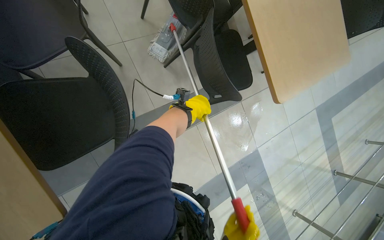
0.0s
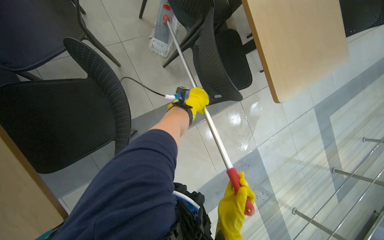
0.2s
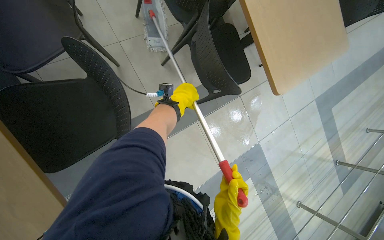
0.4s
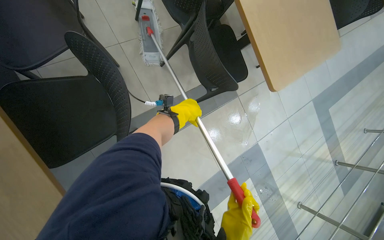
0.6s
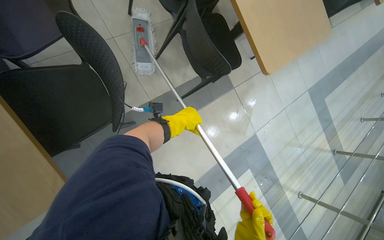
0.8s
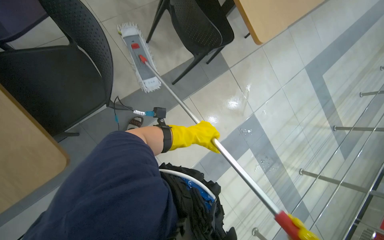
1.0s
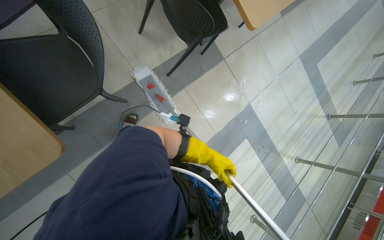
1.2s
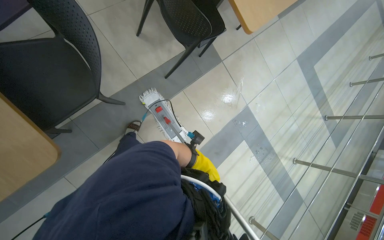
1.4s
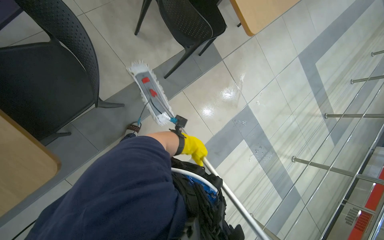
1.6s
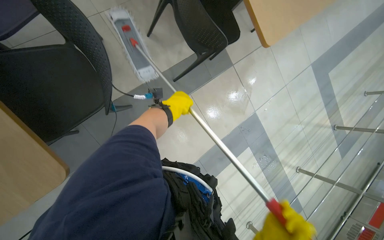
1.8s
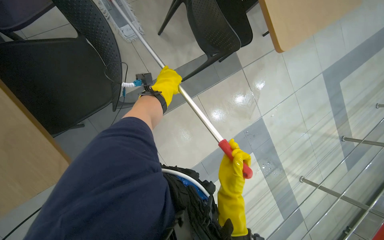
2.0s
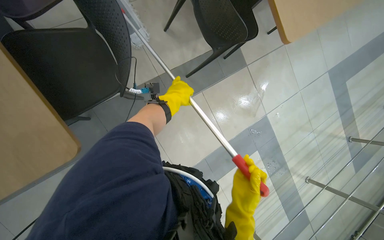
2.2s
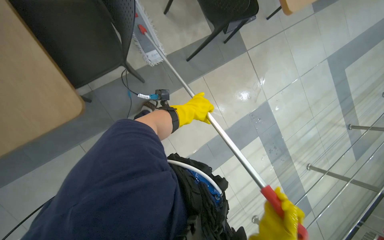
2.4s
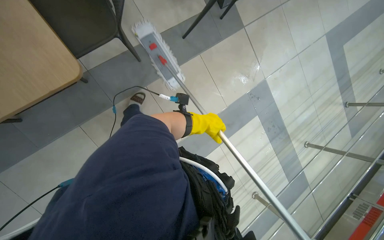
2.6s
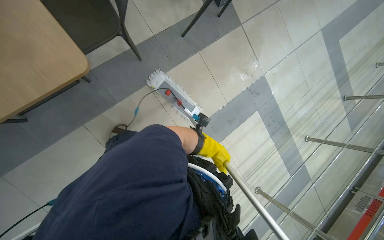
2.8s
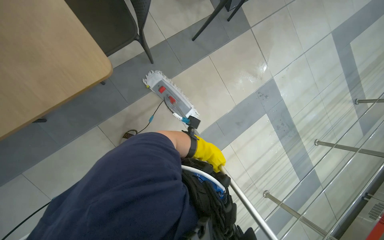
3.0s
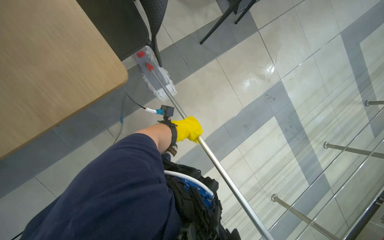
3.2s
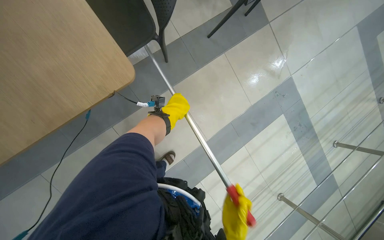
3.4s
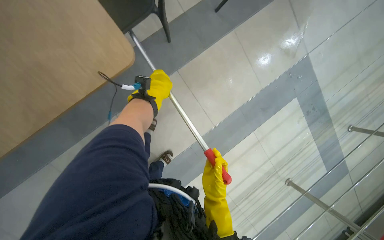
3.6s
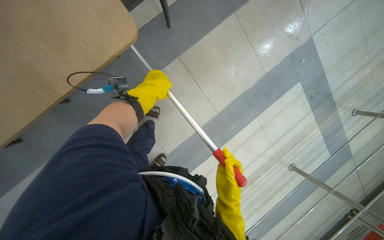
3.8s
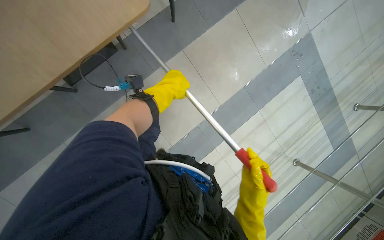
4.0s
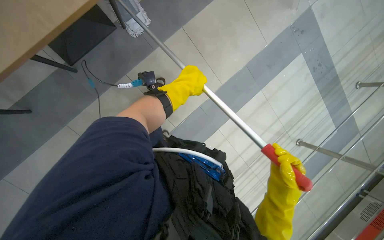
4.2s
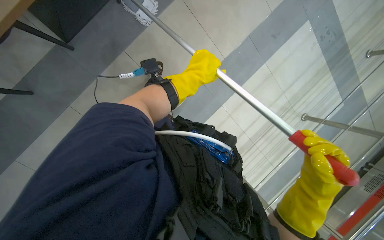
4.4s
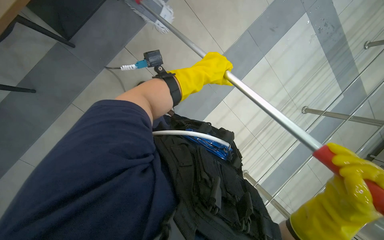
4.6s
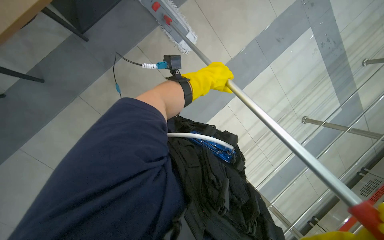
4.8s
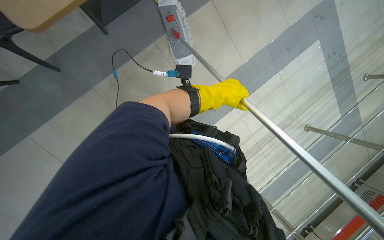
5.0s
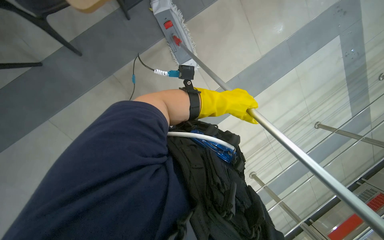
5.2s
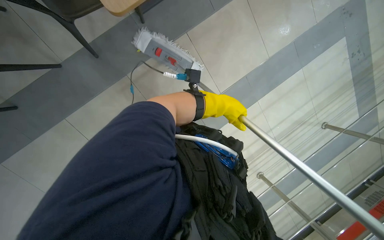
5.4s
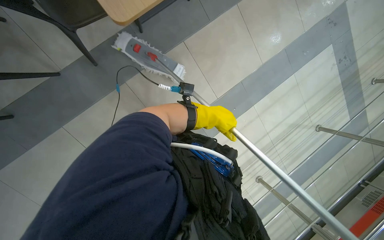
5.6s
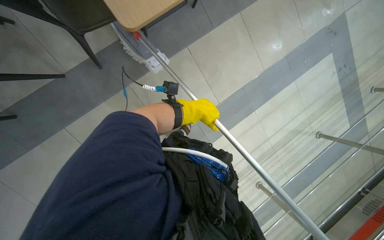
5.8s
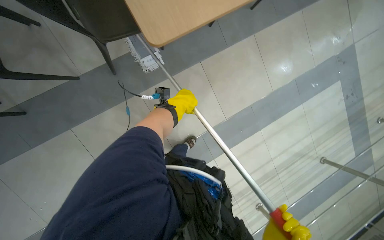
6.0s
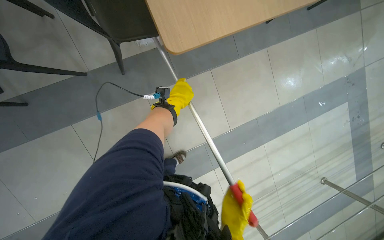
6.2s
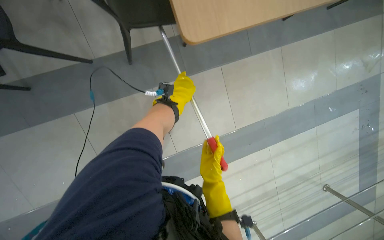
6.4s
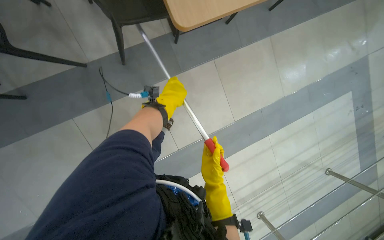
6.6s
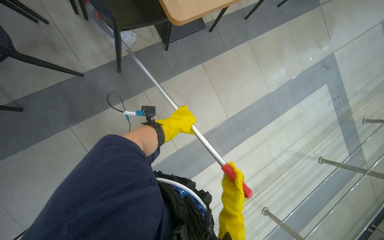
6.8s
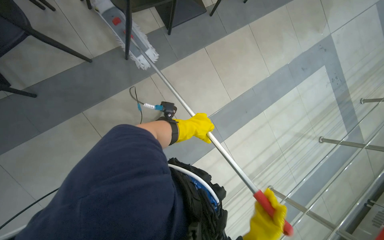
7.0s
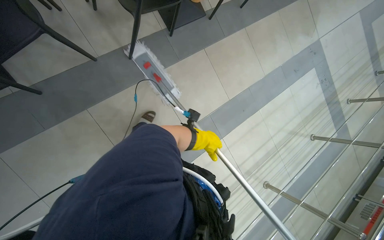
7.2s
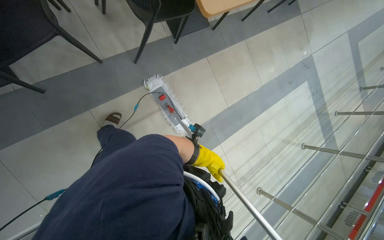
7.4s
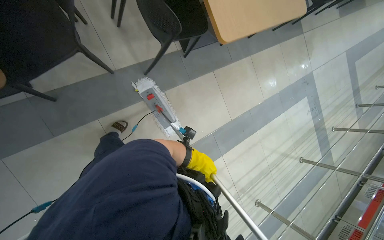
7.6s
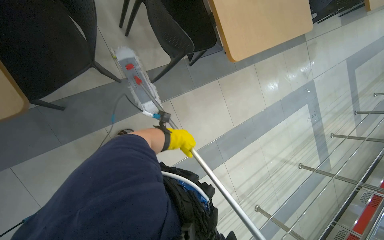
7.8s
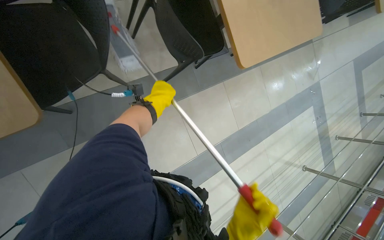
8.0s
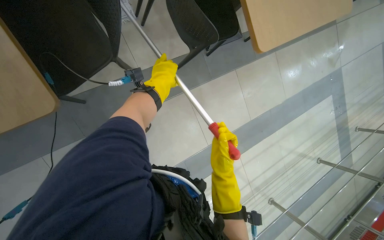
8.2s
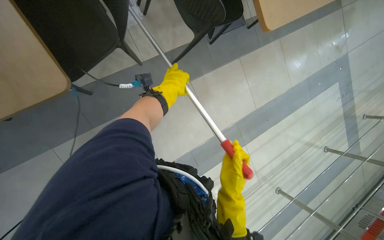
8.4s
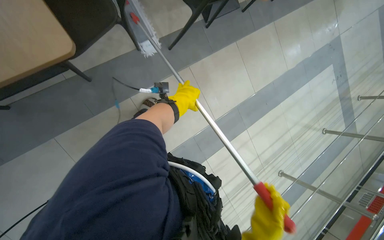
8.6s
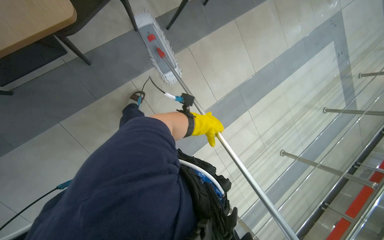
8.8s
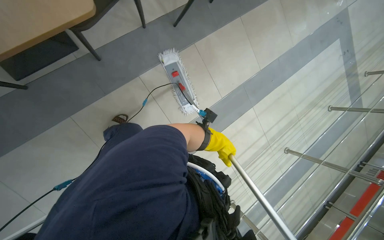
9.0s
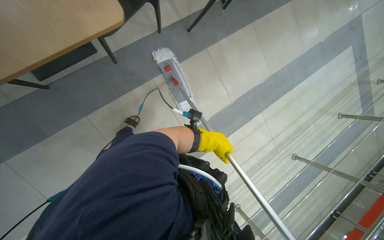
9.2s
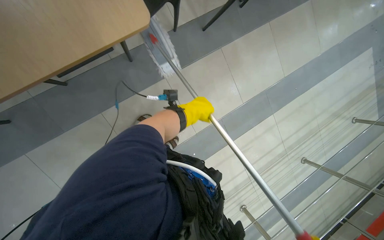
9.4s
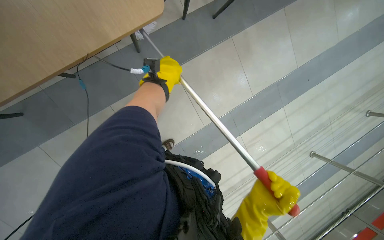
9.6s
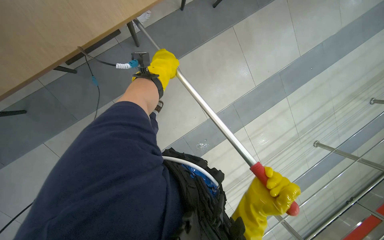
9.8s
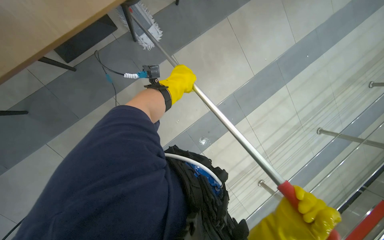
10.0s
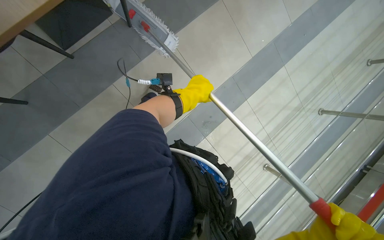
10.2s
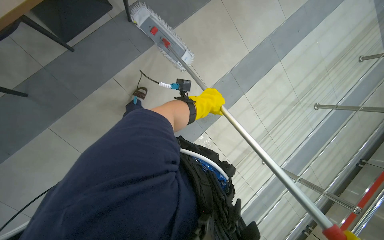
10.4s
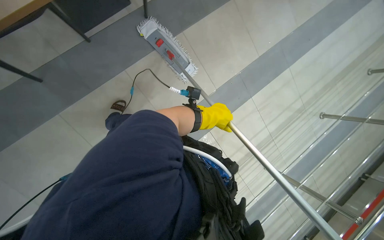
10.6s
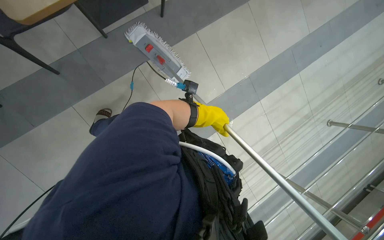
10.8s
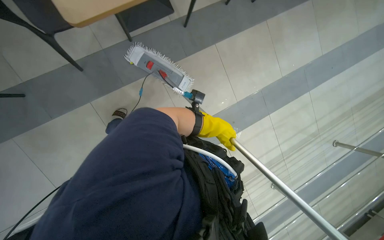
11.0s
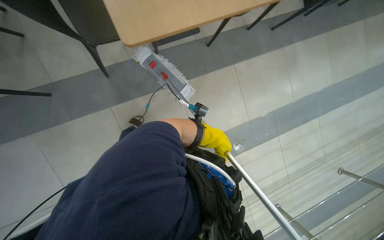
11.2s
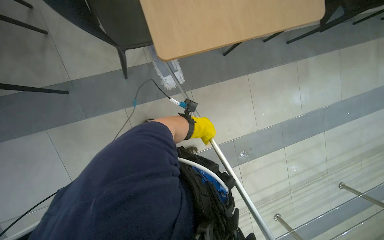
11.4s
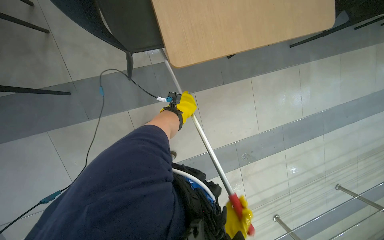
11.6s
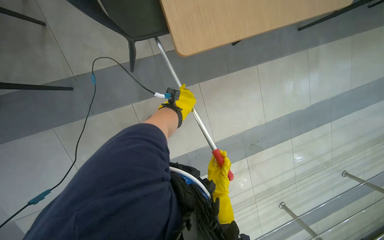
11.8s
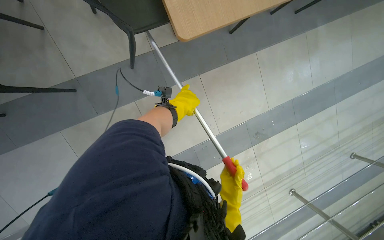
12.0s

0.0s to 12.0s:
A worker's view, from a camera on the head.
Job: mopping floor.
The whole recording: Mopping cafeteria floor. The worker mops the cafeteria floor with a mop and bucket.
0.0s to 1.6s: The left hand heads down the picture, covering roughly 40 cm.
1.6s to 3.0s: The left hand reaches some 25 cm up the picture, then returns.
3.0s to 4.4s: The camera pitches downward, by roughly 15 degrees. The left hand is displaced to the left by approximately 35 cm.
4.4s to 6.0s: The head travels to the left, roughly 50 cm.
6.0s to 7.6s: The camera travels about 50 cm.
7.6s to 9.0s: The left hand reaches about 35 cm up the picture, then returns.
9.0s to 10.4s: The view tips downward by roughly 15 degrees. The left hand shifts roughly 30 cm to the left and up the picture.

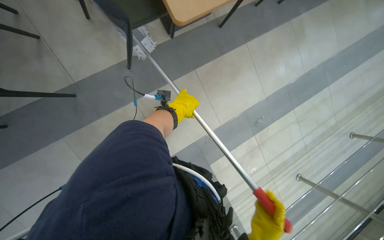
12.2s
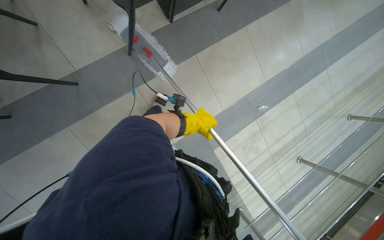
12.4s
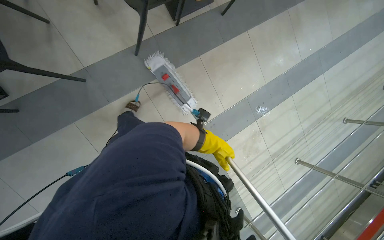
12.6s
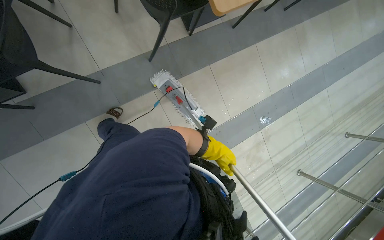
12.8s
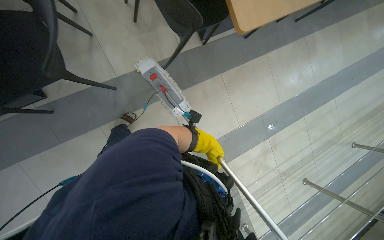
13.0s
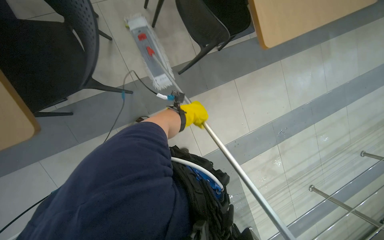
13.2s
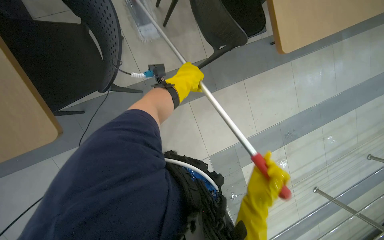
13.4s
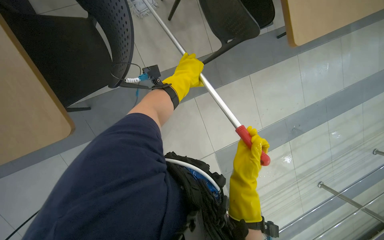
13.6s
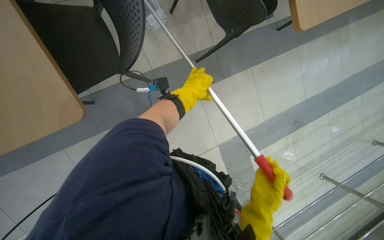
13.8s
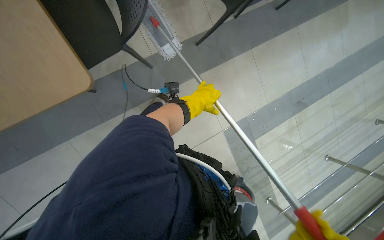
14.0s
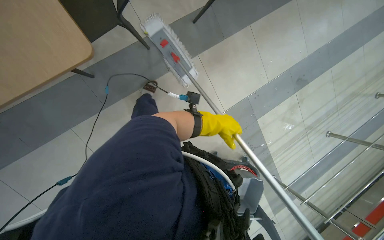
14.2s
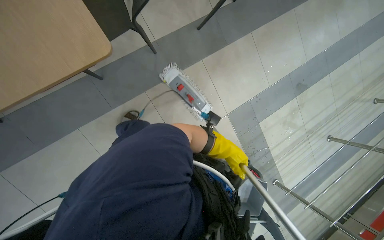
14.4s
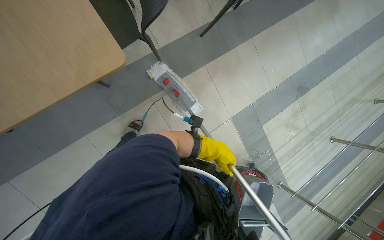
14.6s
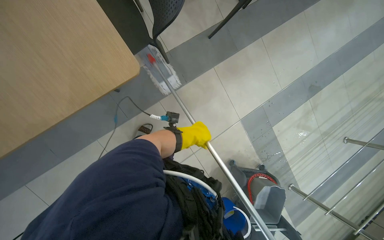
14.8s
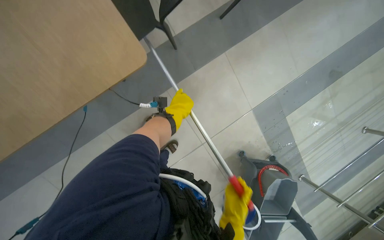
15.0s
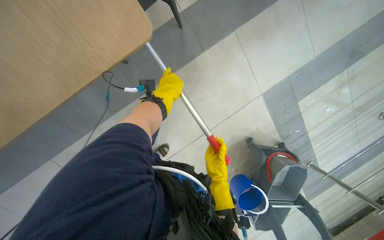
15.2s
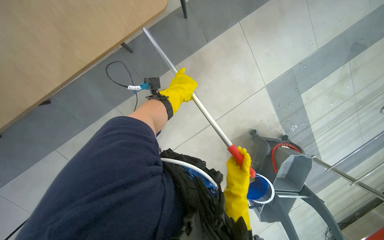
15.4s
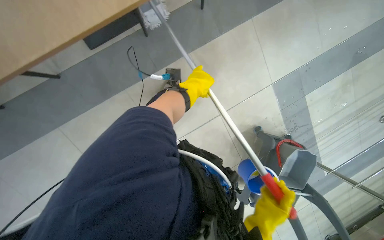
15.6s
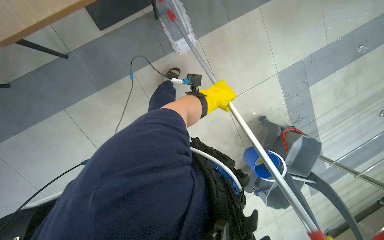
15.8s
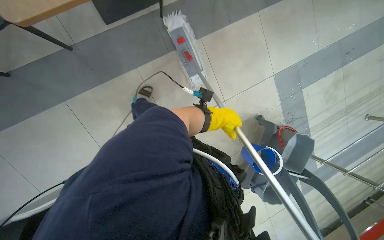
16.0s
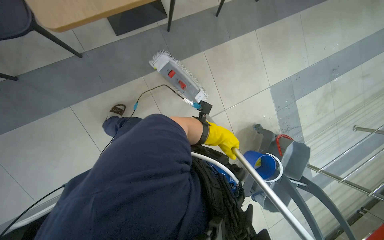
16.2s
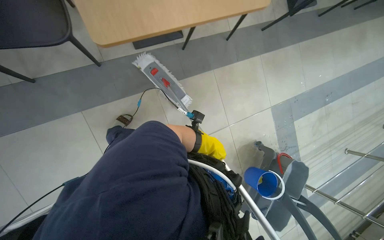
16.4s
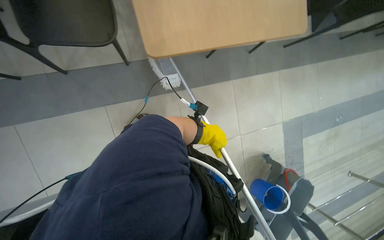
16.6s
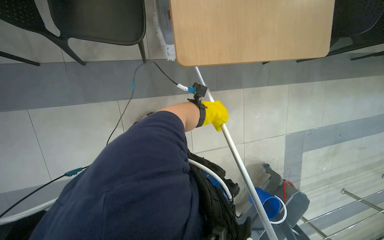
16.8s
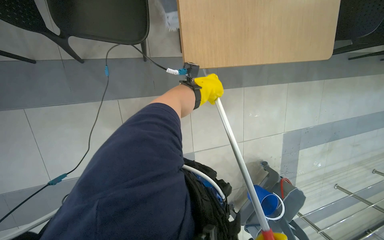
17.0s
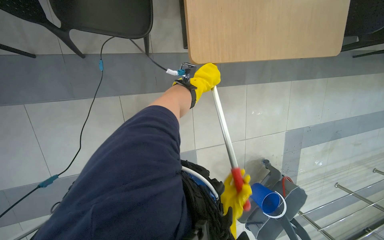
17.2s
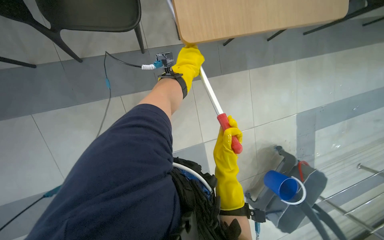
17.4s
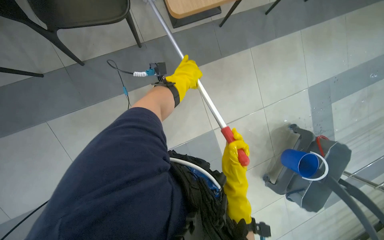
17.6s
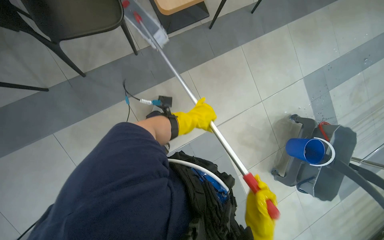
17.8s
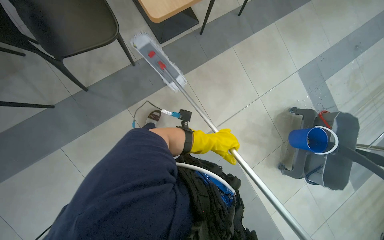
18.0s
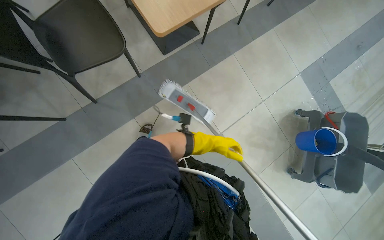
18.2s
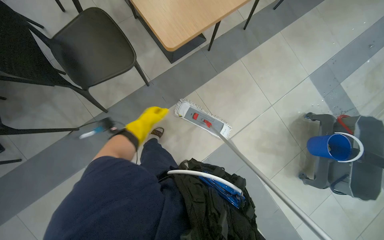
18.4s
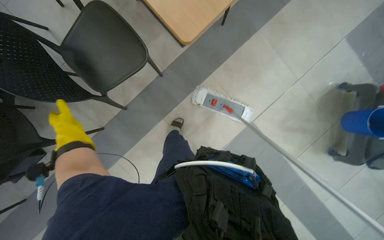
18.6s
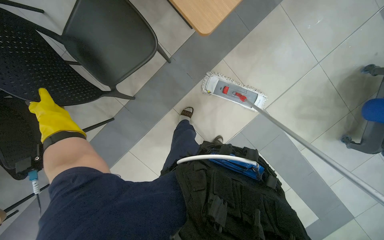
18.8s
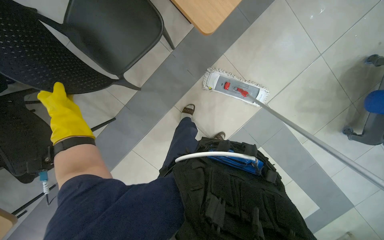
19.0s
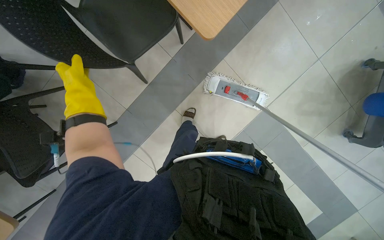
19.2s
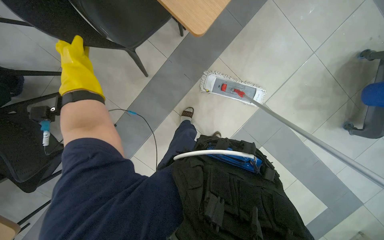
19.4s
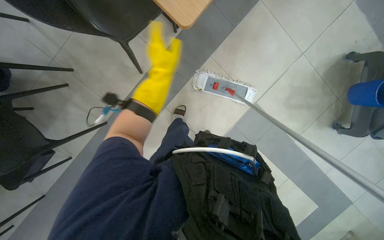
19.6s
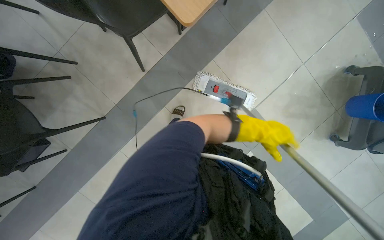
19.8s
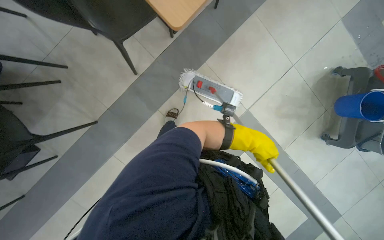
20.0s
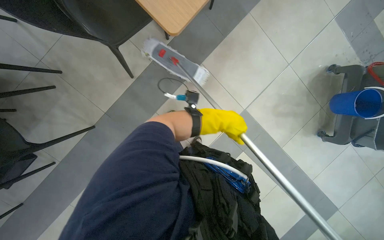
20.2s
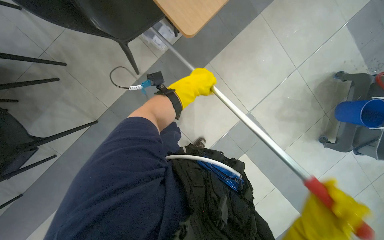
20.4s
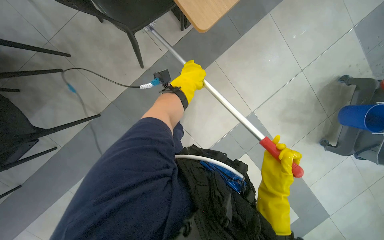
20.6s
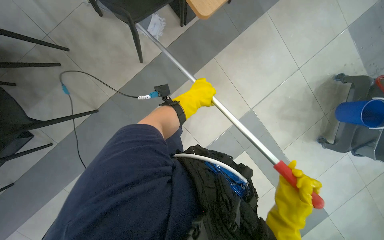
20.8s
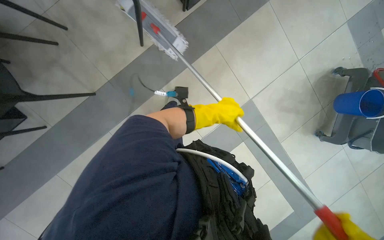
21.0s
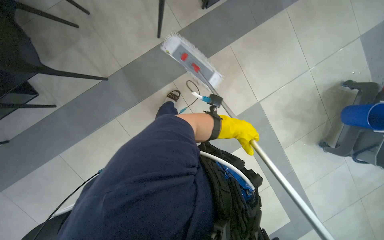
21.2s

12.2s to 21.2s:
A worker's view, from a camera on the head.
Job: mopping floor.
The whole recording: Mopping cafeteria floor. The worker mops the cafeteria floor with a mop and bucket.
12.2s to 13.8s: The camera is carried to the left, some 50 cm.
13.8s to 15.2s: The left hand travels to the left by some 35 cm.
15.2s to 16.6s: The camera is carried approximately 80 cm. The camera pitches upward, by some 15 degrees.
18.2s to 19.8s: The view tilts about 10 degrees downward.
